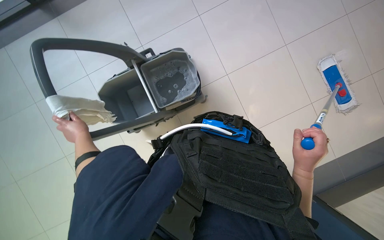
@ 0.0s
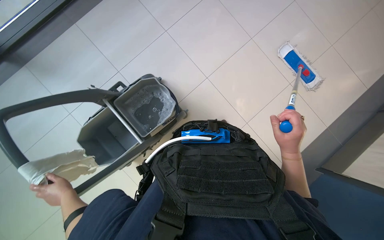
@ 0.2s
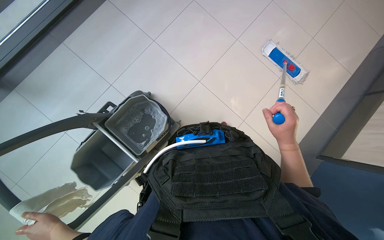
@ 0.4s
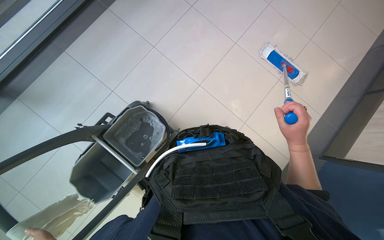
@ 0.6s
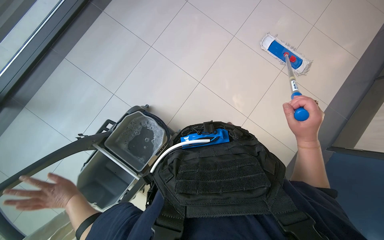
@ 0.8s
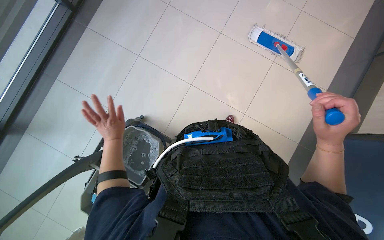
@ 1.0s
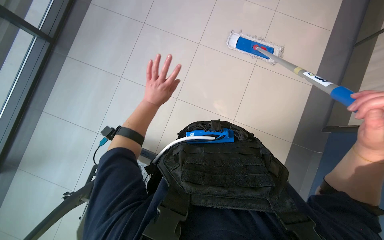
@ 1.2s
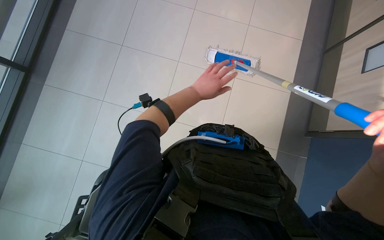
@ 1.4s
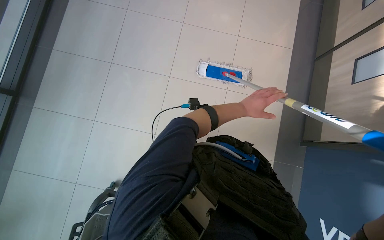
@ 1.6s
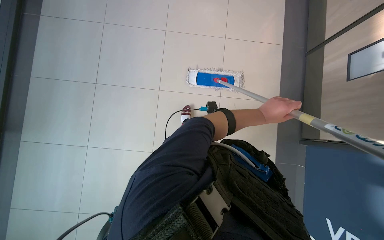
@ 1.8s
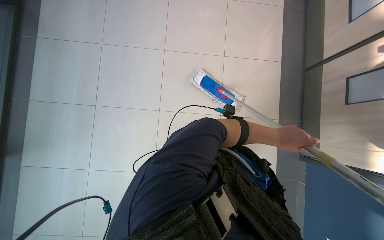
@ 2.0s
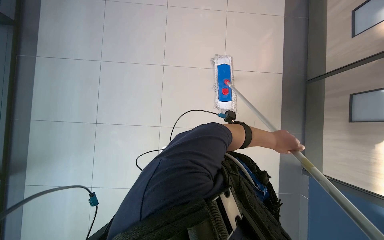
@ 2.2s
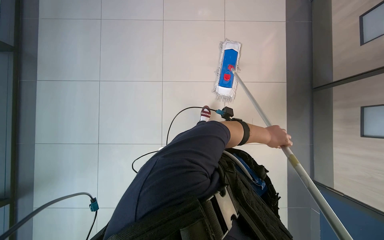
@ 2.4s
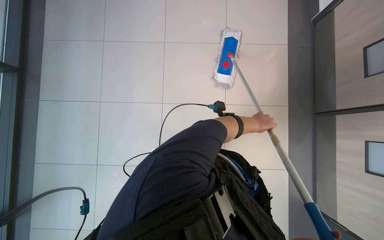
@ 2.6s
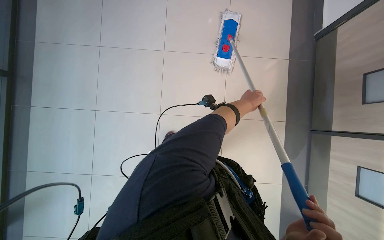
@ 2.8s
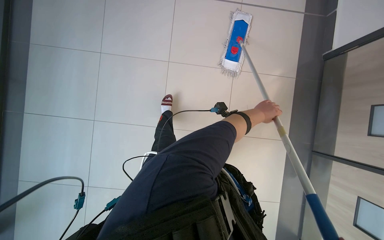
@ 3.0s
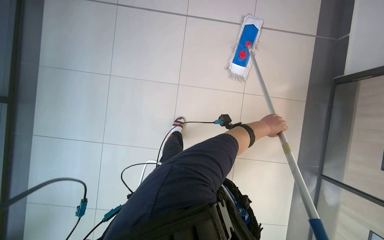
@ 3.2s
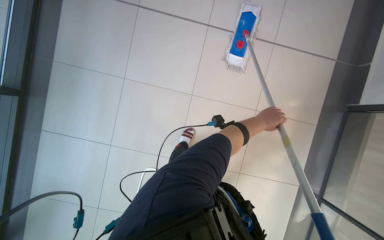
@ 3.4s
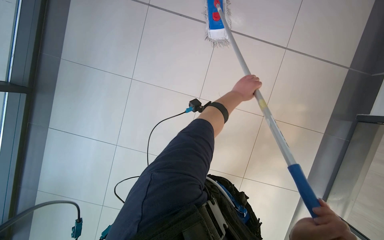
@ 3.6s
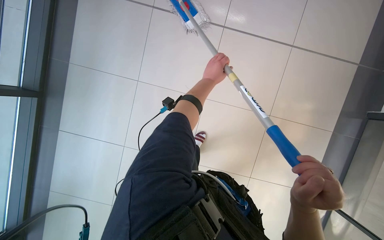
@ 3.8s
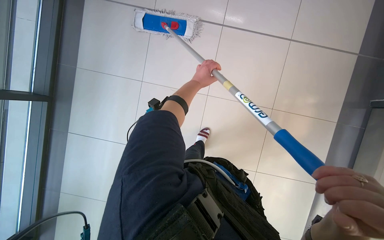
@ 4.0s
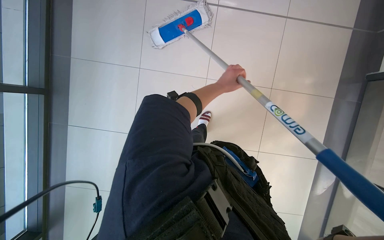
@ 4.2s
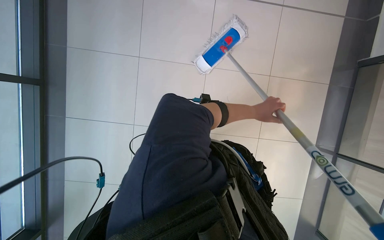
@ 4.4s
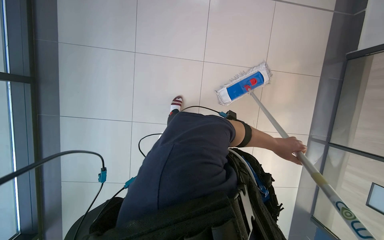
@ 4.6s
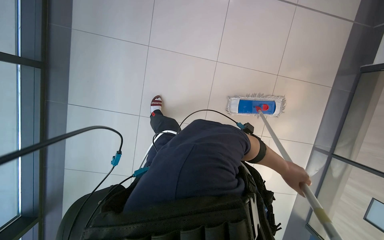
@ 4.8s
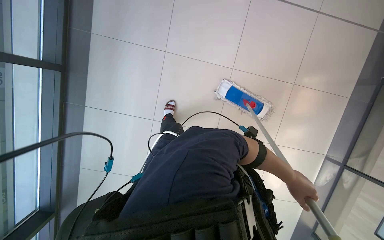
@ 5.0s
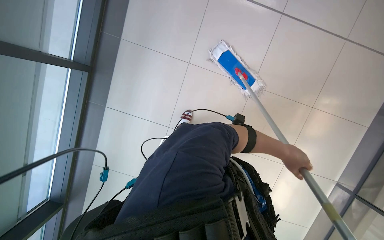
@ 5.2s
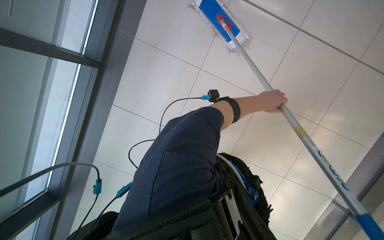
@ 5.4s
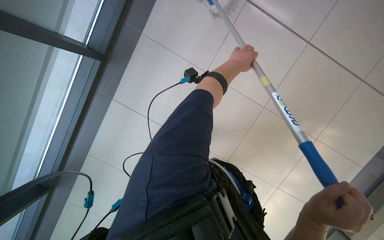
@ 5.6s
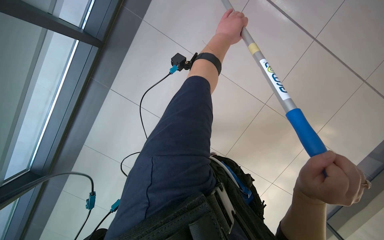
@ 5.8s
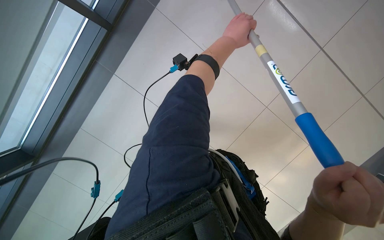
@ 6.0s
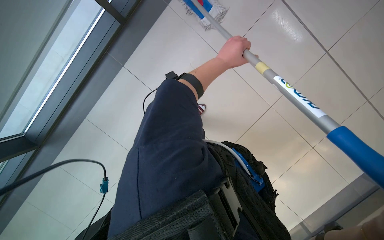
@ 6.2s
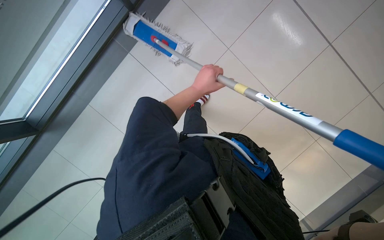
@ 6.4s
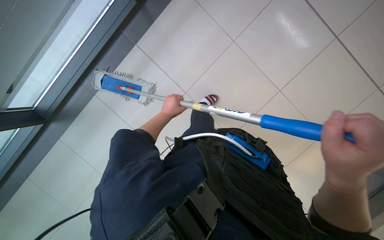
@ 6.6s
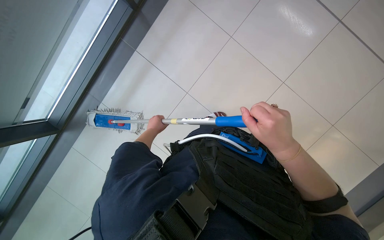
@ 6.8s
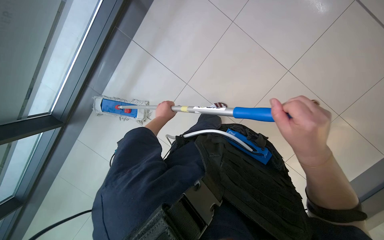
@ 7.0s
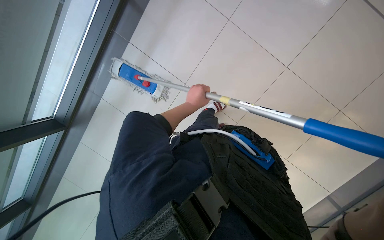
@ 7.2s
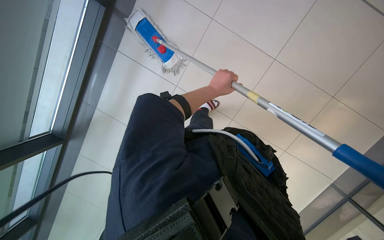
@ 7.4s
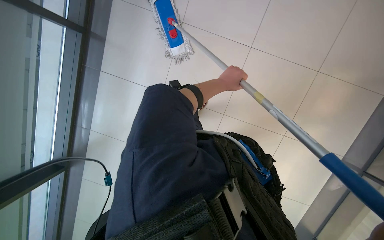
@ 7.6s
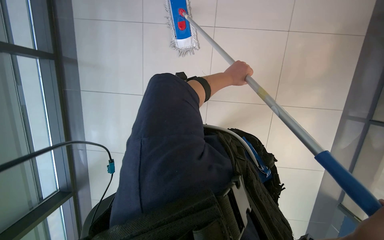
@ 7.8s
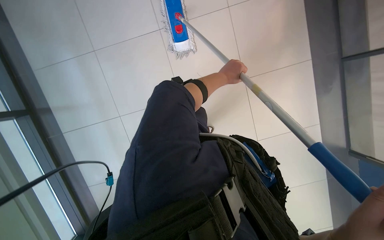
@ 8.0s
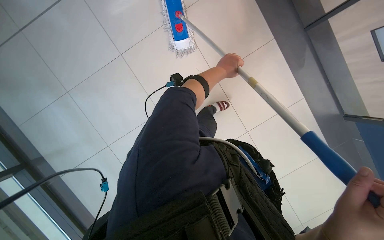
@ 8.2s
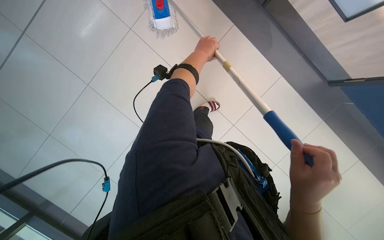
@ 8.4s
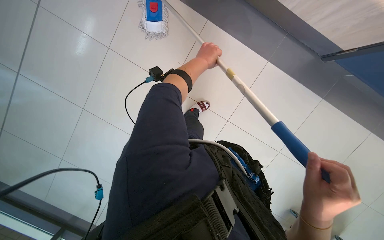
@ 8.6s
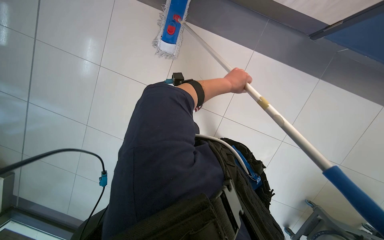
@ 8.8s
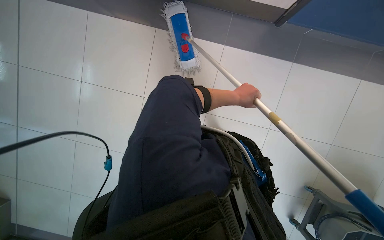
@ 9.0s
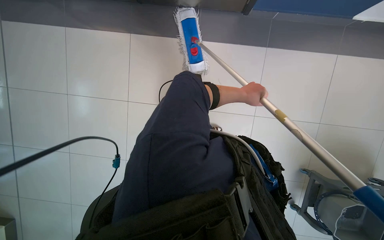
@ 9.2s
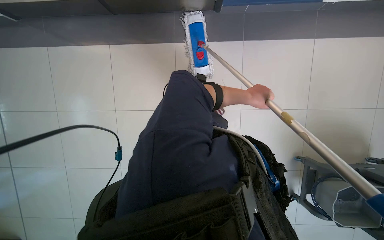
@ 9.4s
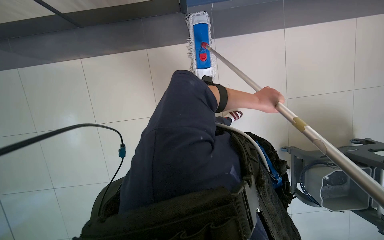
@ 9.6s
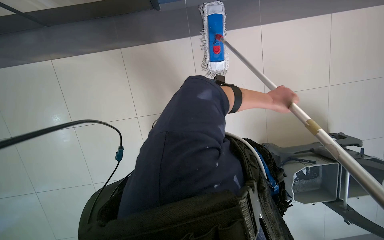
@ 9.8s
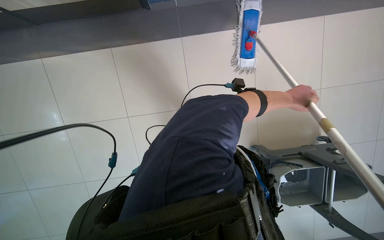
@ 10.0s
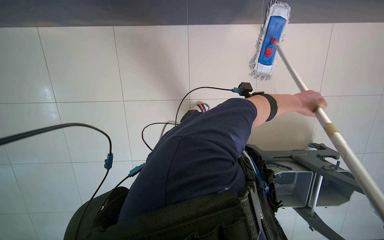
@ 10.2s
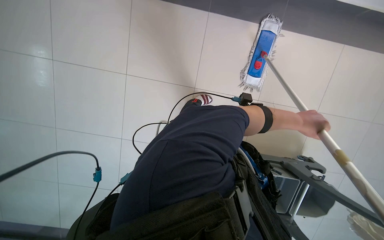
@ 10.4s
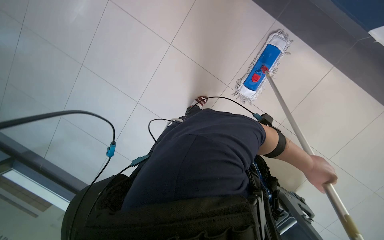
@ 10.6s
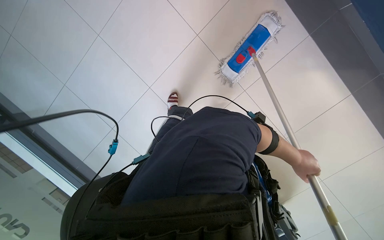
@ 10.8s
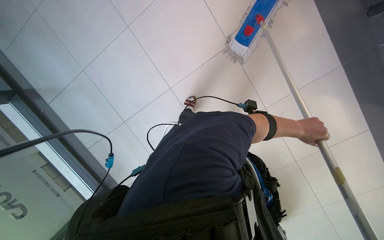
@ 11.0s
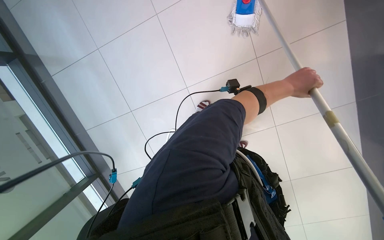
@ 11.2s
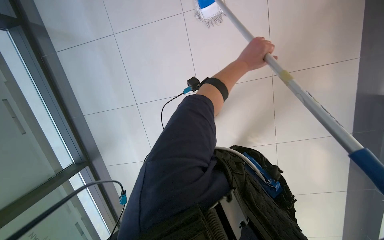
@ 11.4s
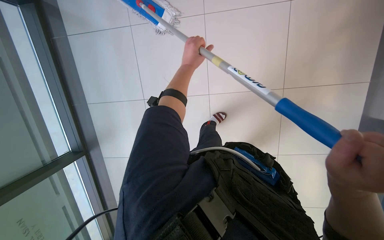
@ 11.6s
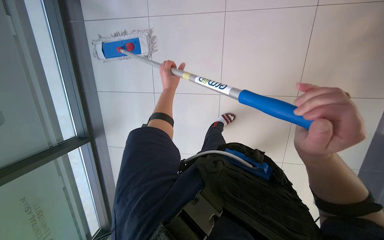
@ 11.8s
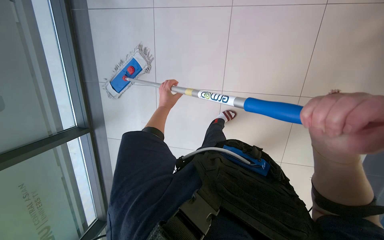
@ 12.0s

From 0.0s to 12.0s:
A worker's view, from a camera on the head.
Job: mopping floor.
The whole recording: Mopping tiled floor. The worker mops the tiled floor, occasionally moving the mop bucket and cleaning the mop head.
From 0.0s to 1.6s: The view tips upward by approximately 15 degrees. Everything in view rotates approximately 35 degrees counterclockwise.
From 1.6s to 3.0s: The left hand travels down the picture and back again, approximately 5 cm each way.
From 3.0s to 4.4s: The camera is aimed approximately 20 degrees further to the left. The left hand is displaced farther from the camera by approximately 15 cm, and reaches about 25 cm to the left, then returns.
From 4.4s to 6.0s: The left hand heads up the picture and to the left, covering approximately 50 cm.
From 6.0s to 7.6s: The left hand is displaced down the picture by approximately 10 cm, and reaches approximately 20 cm to the left, then returns.
From 10.4s to 12.0s: The scene rotates counterclockwise by some 35 degrees.

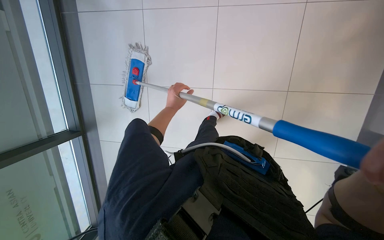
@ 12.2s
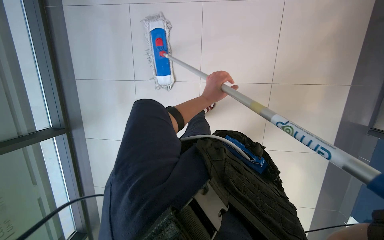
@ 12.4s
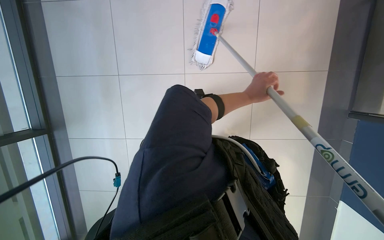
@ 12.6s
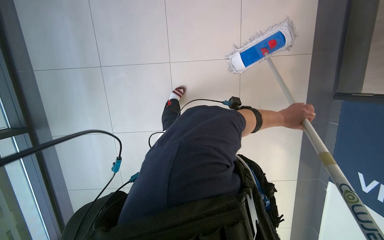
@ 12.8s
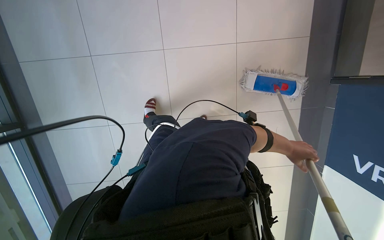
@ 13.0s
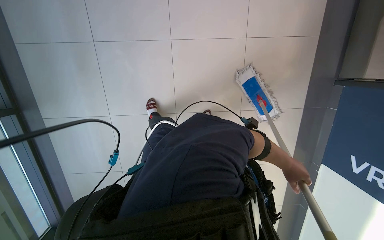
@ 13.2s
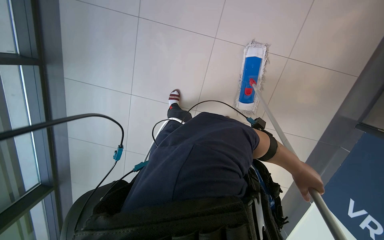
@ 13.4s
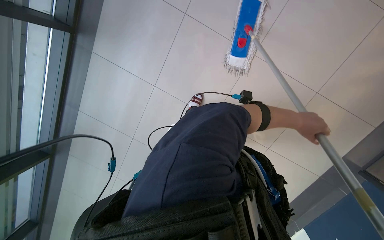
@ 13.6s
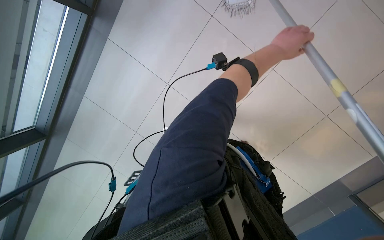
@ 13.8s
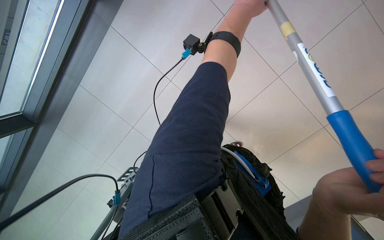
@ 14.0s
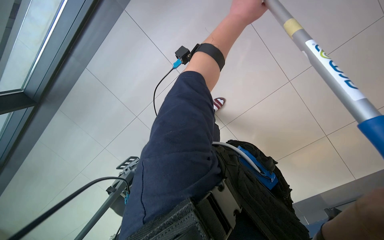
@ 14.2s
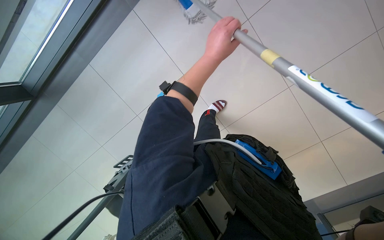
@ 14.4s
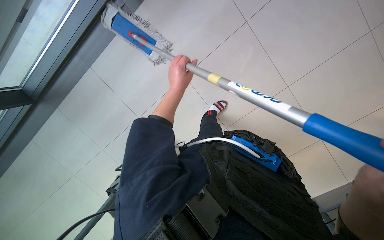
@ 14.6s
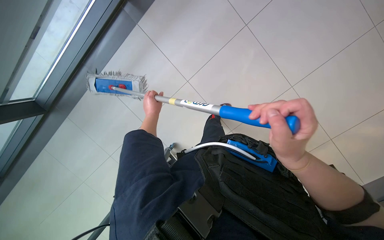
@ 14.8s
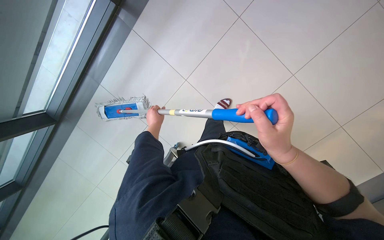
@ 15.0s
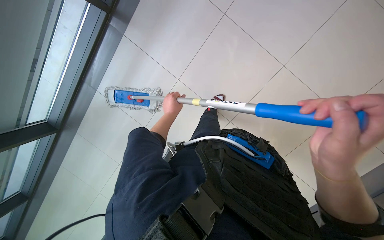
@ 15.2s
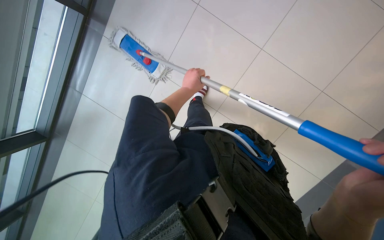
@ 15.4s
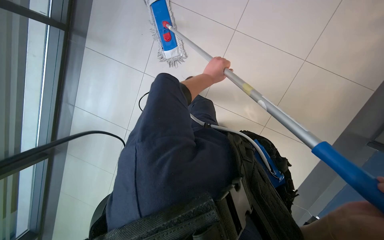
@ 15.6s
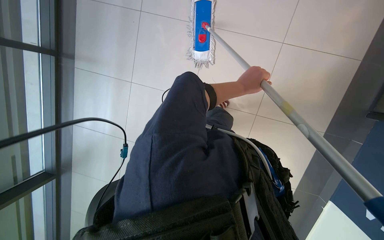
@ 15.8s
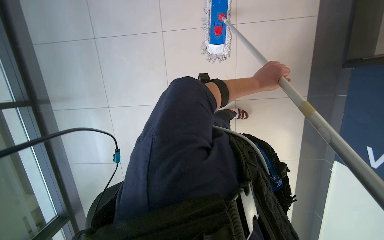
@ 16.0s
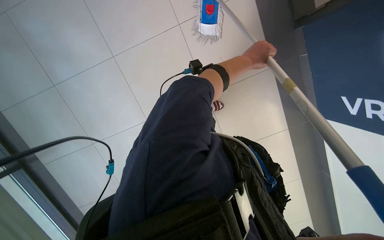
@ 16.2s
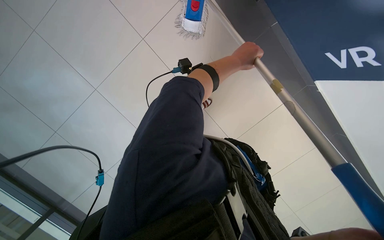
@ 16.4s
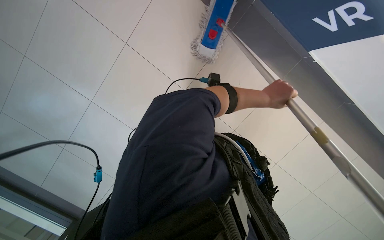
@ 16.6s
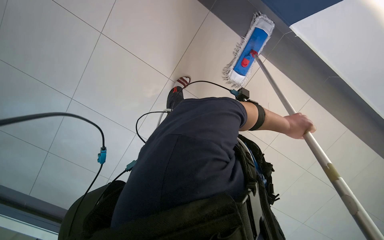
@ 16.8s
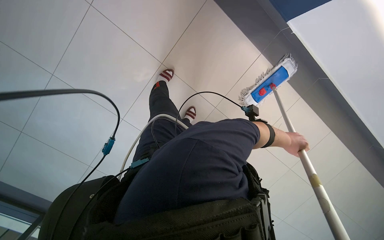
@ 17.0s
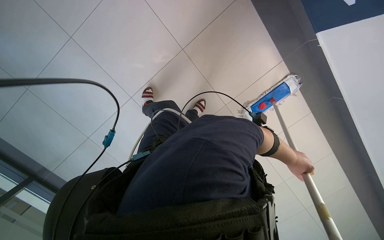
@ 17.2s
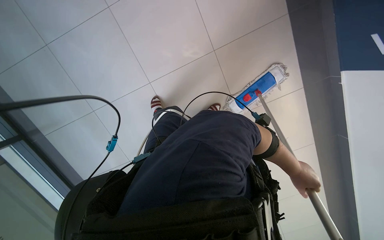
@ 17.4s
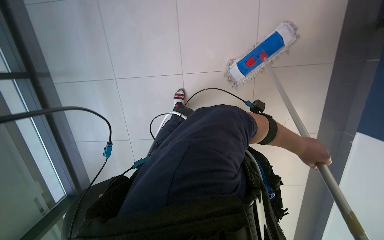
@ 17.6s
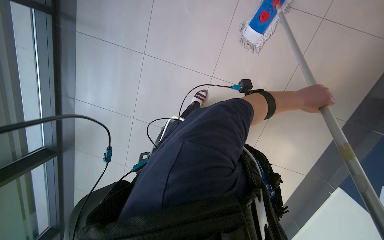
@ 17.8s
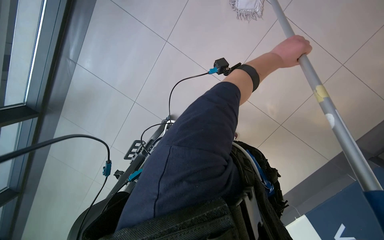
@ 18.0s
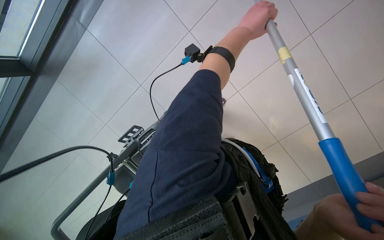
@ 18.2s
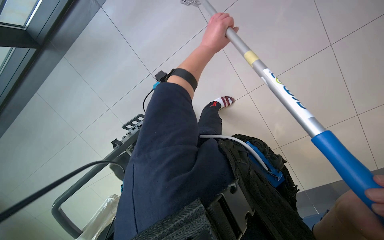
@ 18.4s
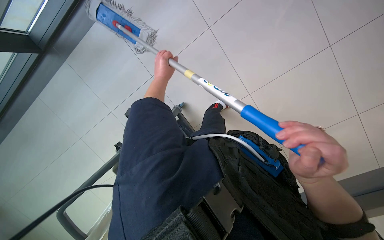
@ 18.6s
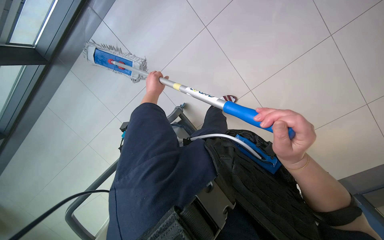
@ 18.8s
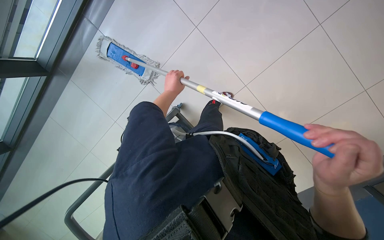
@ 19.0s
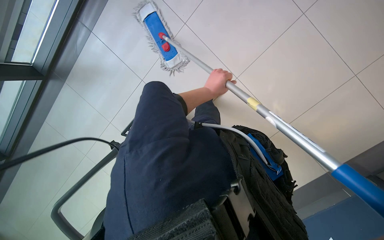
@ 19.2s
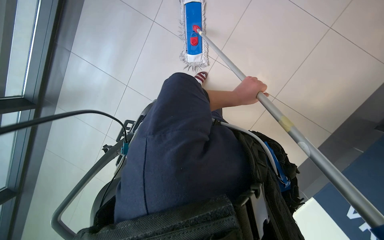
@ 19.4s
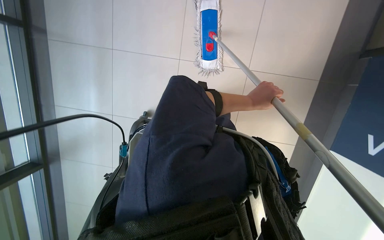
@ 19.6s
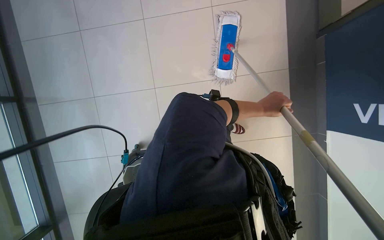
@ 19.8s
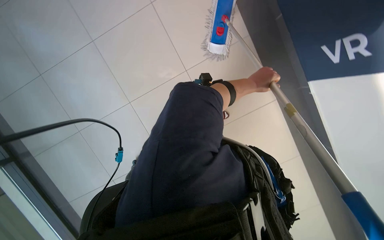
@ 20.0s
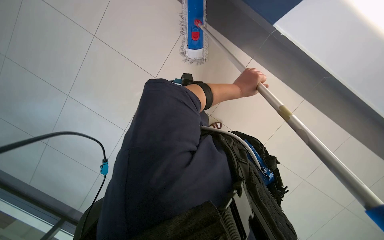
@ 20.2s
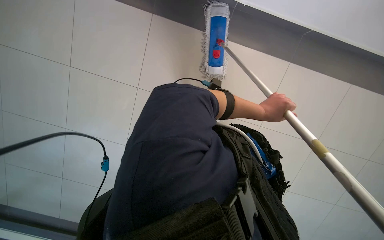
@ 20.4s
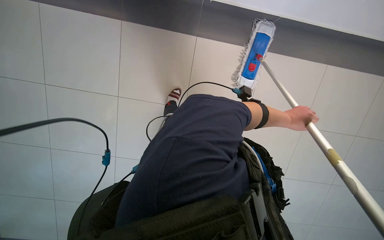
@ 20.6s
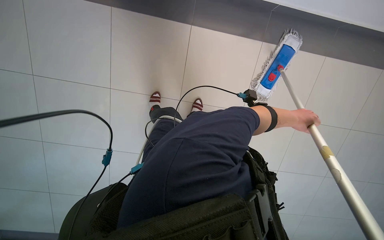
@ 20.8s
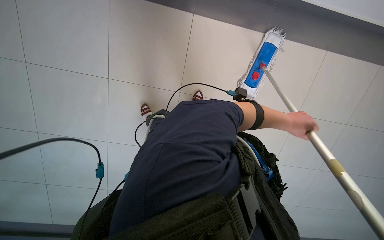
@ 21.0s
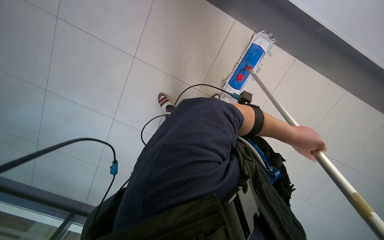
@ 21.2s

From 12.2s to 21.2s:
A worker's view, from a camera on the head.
Job: mopping floor.
The whole recording: Mopping tiled floor. The worker mops the tiled floor, occasionally moving the mop bucket and cleaning the mop head.
From 12.2s to 13.8s: The camera is carried roughly 60 cm. The wearer looks some 20 degrees further downward. The scene turns some 75 degrees clockwise in the picture.
From 13.8s to 15.2s: The left hand moves to the left and down the picture, roughly 35 cm.
From 15.2s to 16.6s: The left hand swings left and right, about 30 cm each way, with 2 reversals.
From 19.8s to 21.2s: The left hand is displaced nearer to the camera by some 15 cm, and goes to the left and returns, approximately 10 cm each way.
